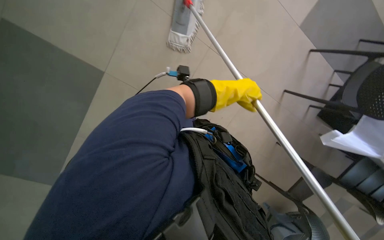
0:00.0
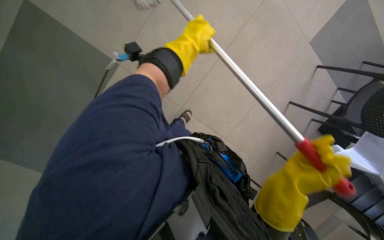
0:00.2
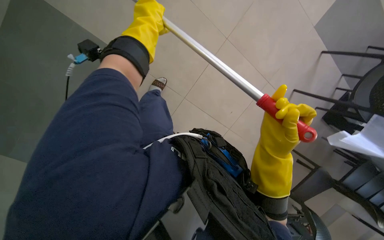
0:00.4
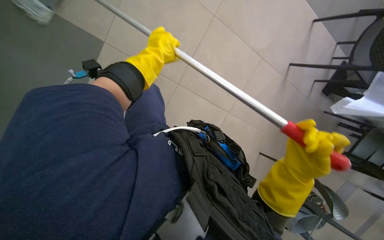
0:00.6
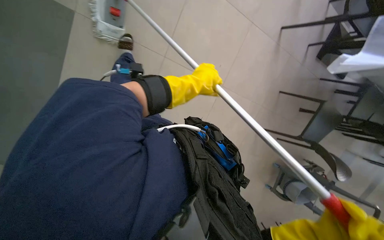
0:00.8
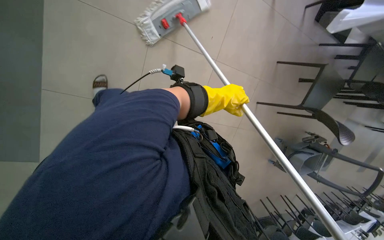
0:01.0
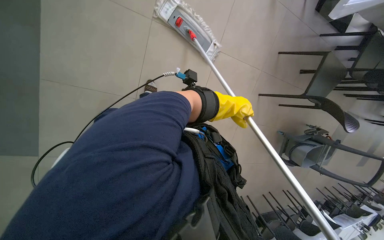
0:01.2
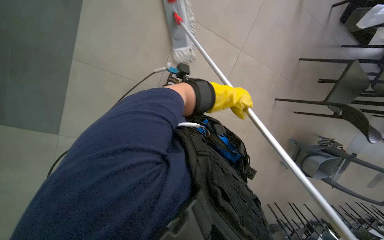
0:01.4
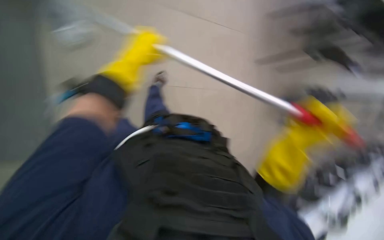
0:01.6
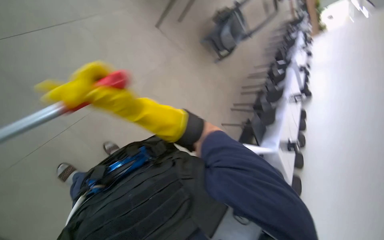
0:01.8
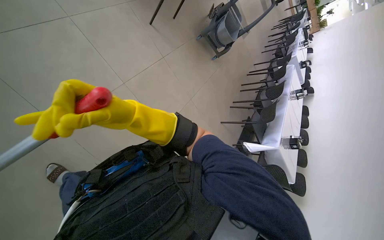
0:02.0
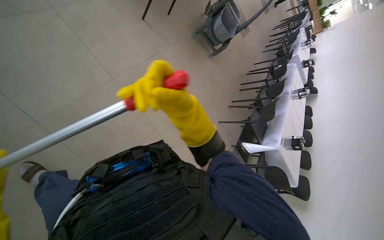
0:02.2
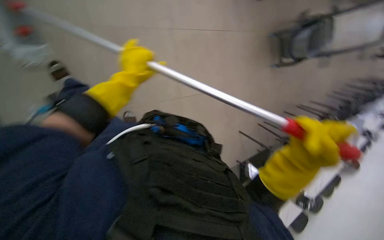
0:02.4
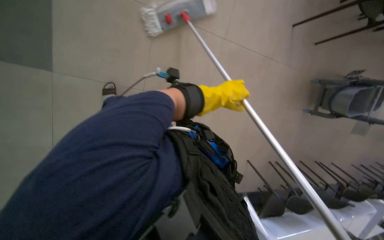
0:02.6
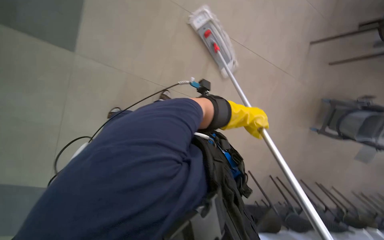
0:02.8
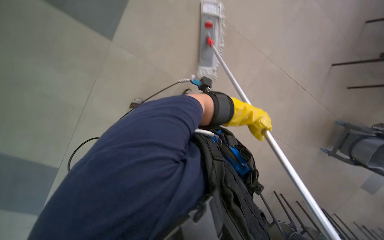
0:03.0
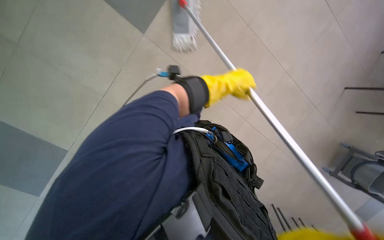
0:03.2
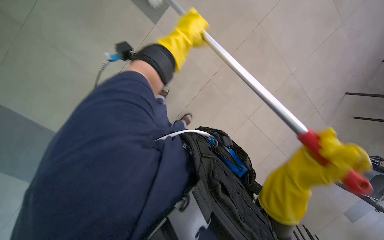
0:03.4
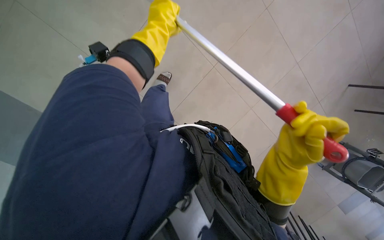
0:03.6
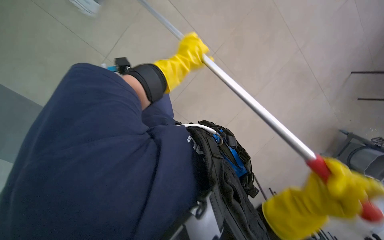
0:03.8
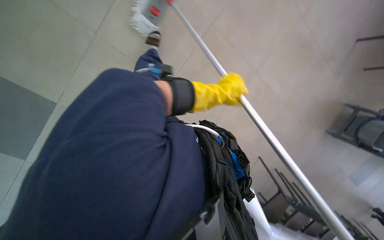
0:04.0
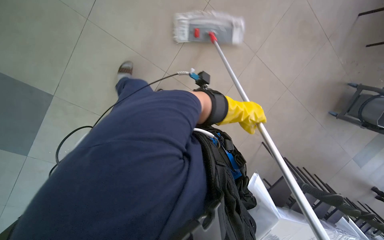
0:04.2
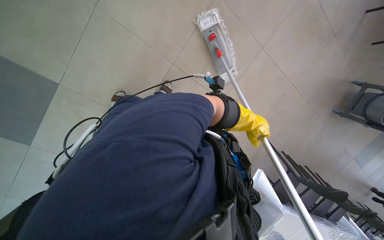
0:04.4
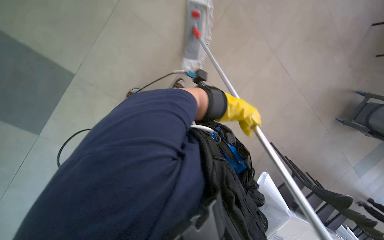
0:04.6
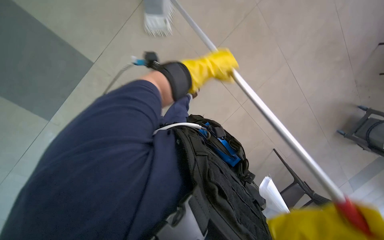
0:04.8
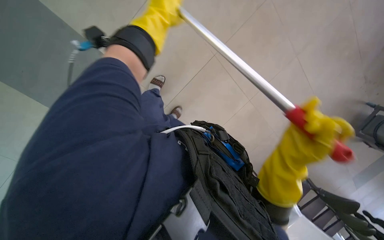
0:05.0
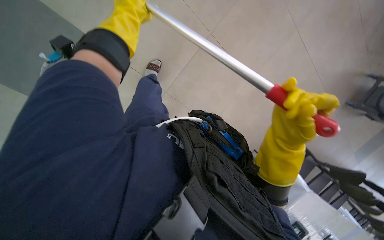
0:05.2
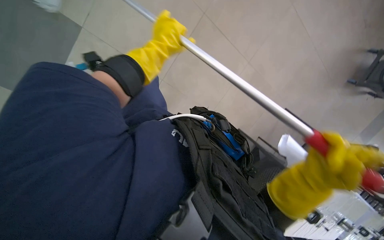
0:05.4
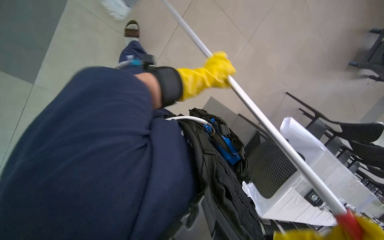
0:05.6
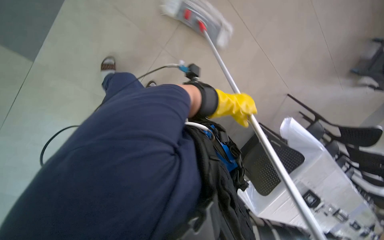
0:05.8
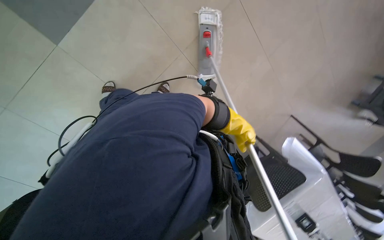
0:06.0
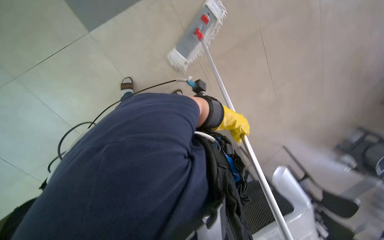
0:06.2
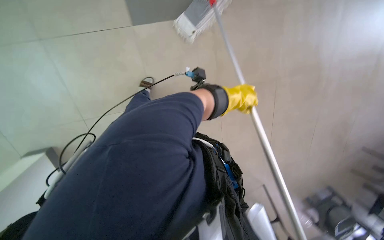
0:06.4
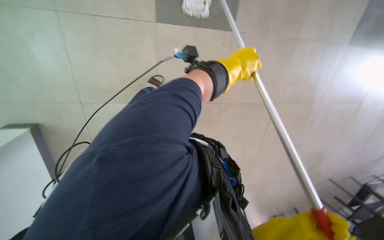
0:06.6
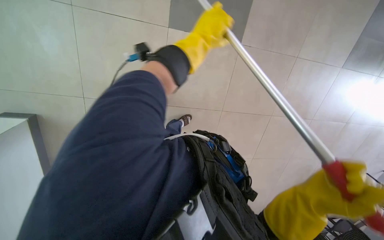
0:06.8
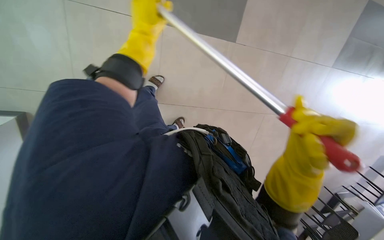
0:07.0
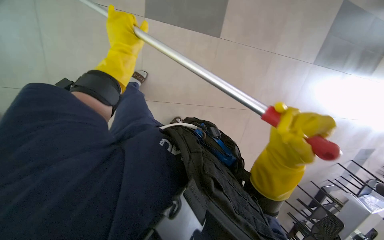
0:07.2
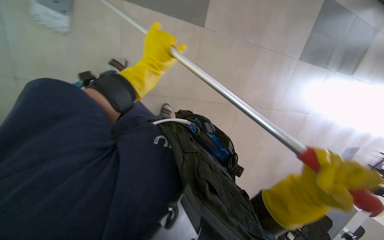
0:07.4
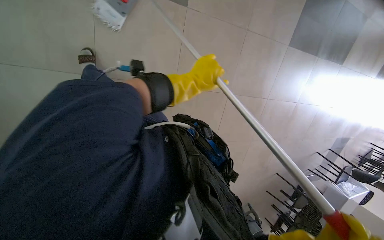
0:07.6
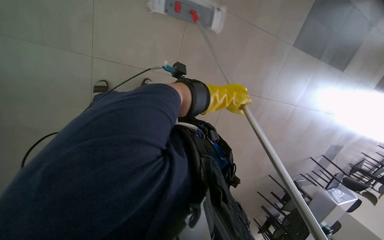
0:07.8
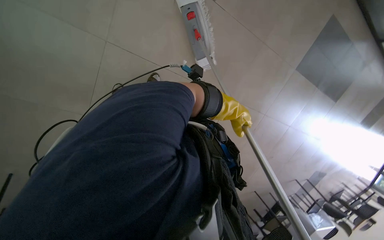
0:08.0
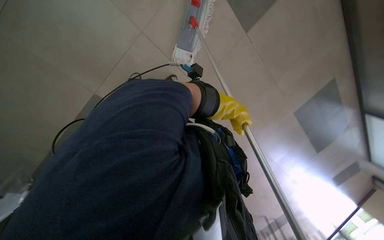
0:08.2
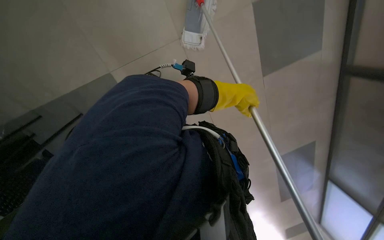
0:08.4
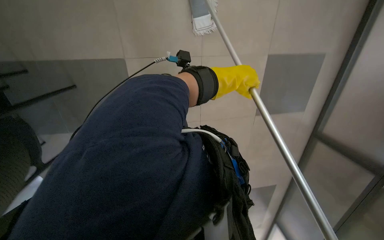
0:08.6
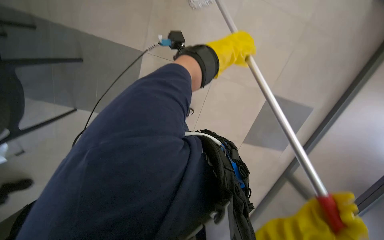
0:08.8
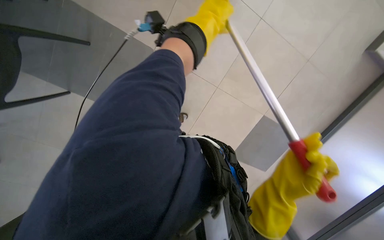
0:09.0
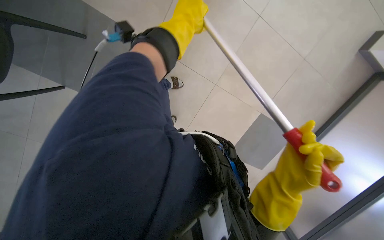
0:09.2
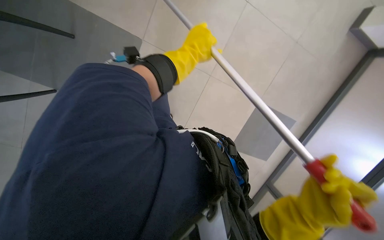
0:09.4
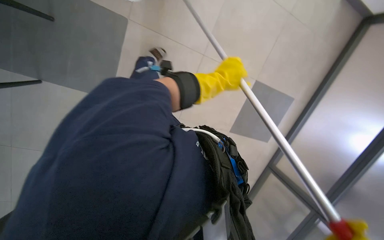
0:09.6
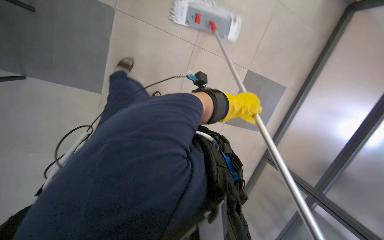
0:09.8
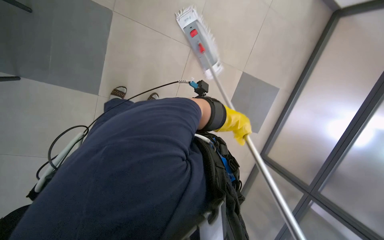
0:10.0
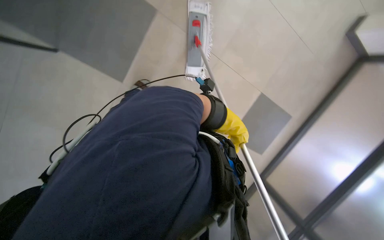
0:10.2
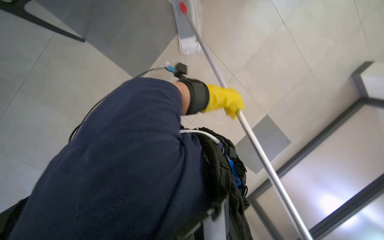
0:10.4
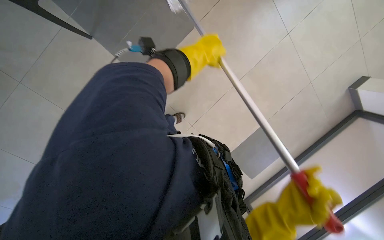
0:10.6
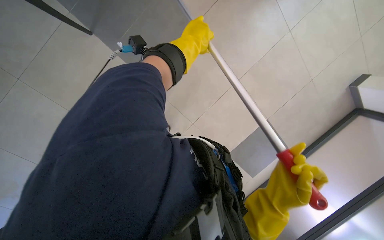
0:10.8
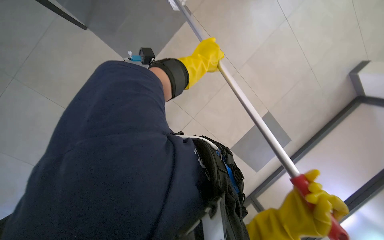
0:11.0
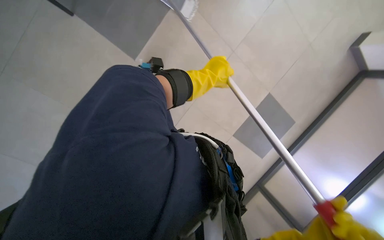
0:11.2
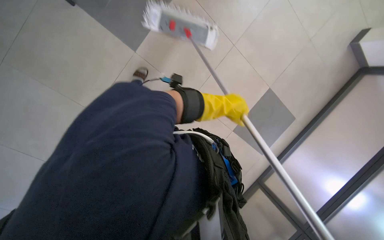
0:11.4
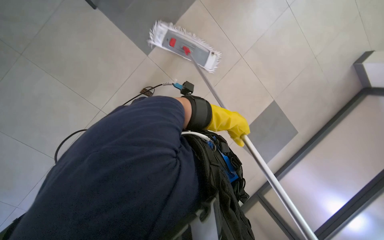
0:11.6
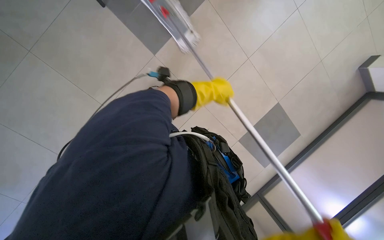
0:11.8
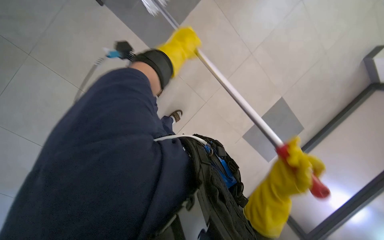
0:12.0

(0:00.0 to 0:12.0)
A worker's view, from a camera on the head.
Job: mopping floor.
The whole recording: Mopping cafeteria floor. The worker mops the cafeteria floor with a flat mop.
0:00.0 - 0:01.6: The left hand swings left and right, about 30 cm each way, with 2 reversals.
0:03.0 - 0:04.4: The left hand reaches some 30 cm to the left, then returns.
0:04.4 - 0:06.0: The head travels to the left, roughly 40 cm.
0:07.6 - 0:09.0: The head travels approximately 40 cm. The camera is aimed about 20 degrees further to the right. The scene rotates clockwise by some 35 degrees.
0:09.0 - 0:10.4: The left hand is displaced farther from the camera and down the picture by roughly 25 cm.

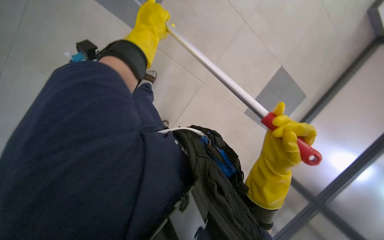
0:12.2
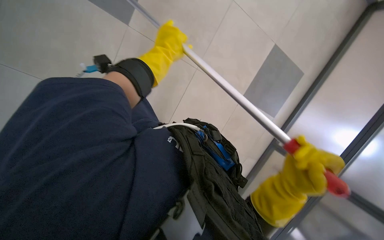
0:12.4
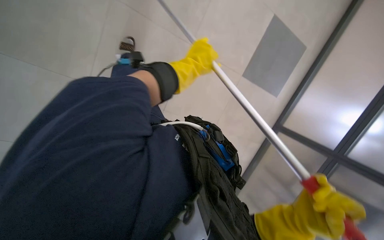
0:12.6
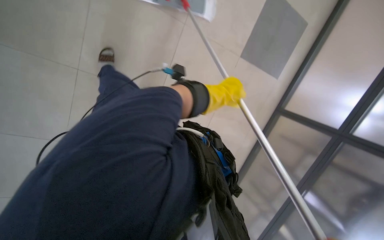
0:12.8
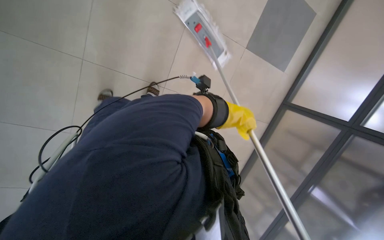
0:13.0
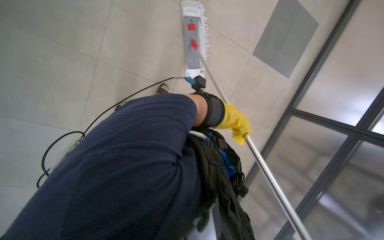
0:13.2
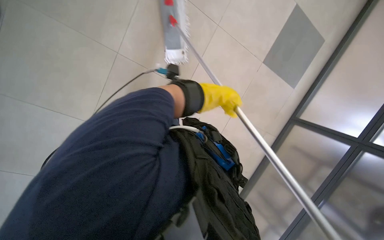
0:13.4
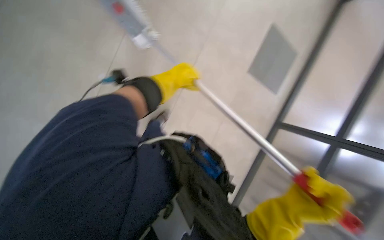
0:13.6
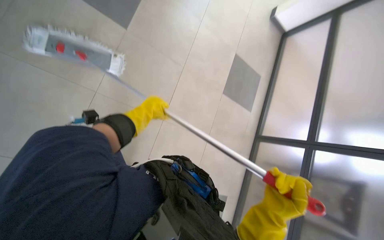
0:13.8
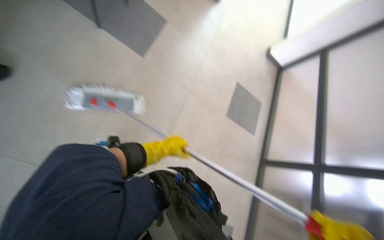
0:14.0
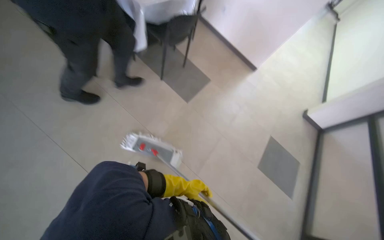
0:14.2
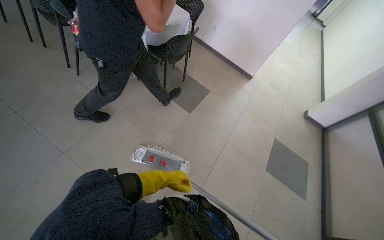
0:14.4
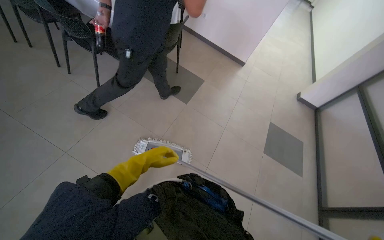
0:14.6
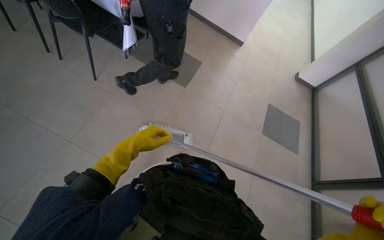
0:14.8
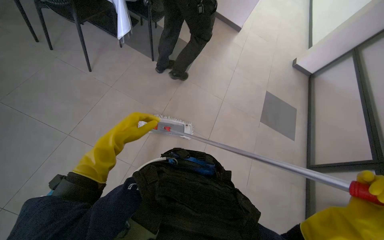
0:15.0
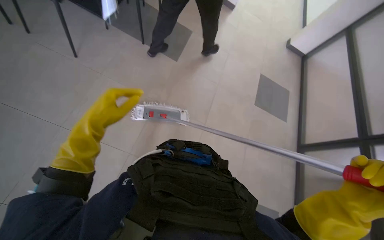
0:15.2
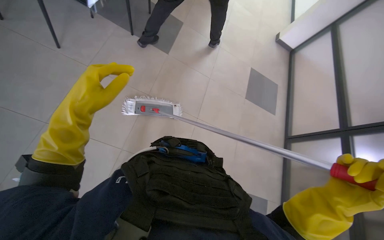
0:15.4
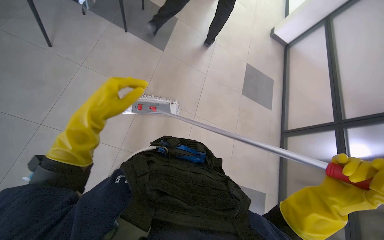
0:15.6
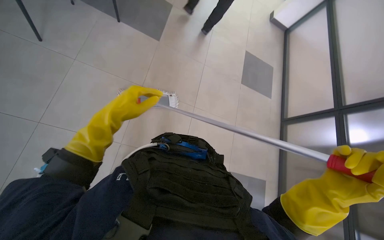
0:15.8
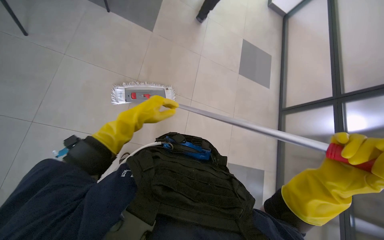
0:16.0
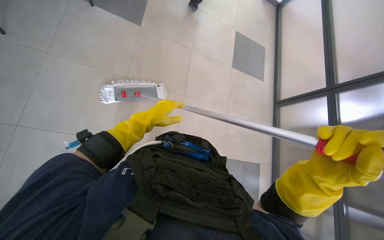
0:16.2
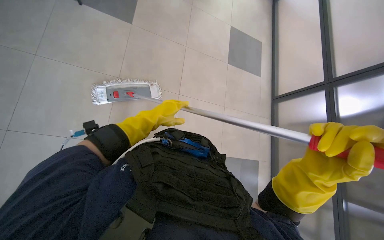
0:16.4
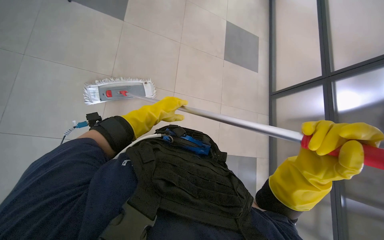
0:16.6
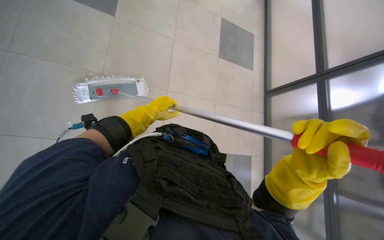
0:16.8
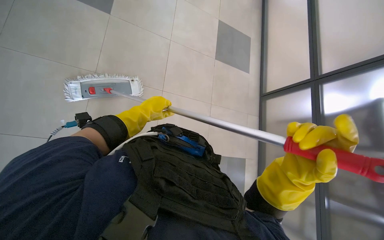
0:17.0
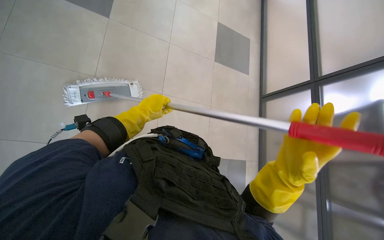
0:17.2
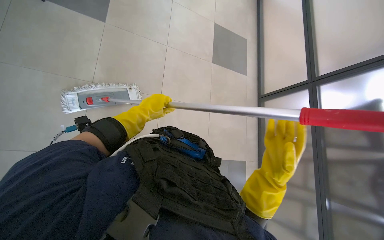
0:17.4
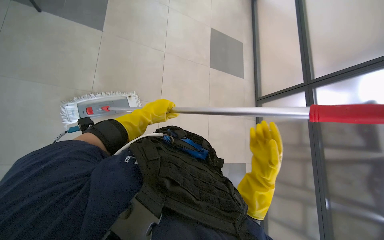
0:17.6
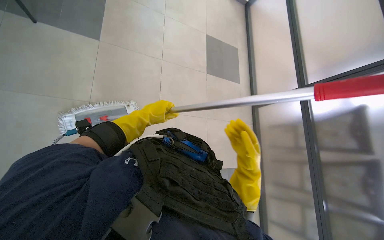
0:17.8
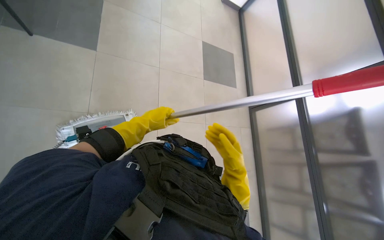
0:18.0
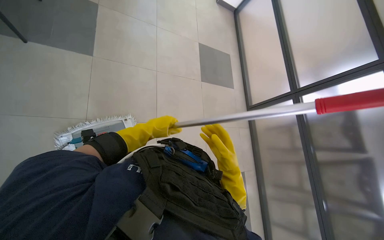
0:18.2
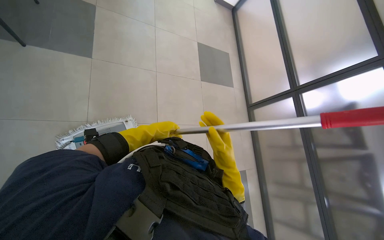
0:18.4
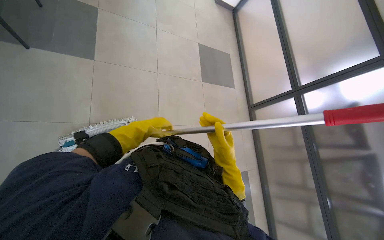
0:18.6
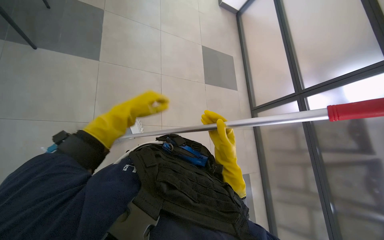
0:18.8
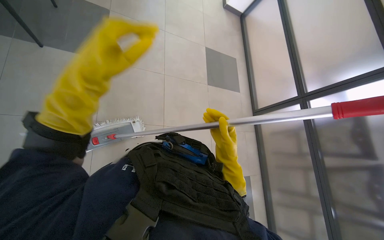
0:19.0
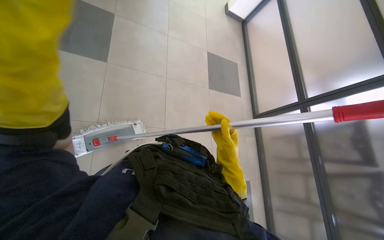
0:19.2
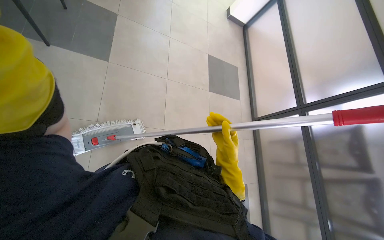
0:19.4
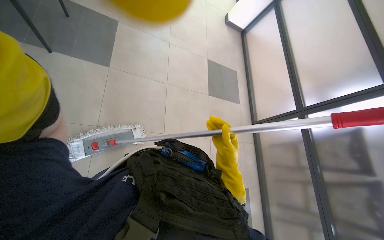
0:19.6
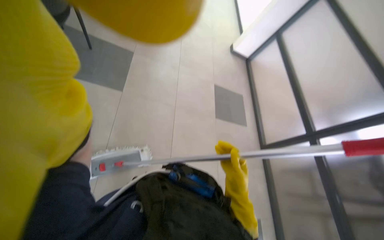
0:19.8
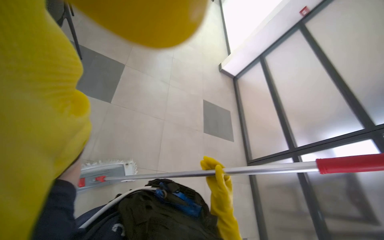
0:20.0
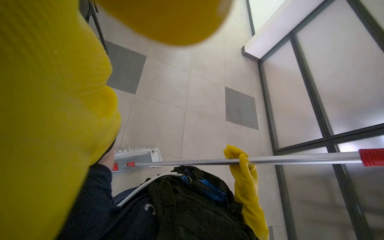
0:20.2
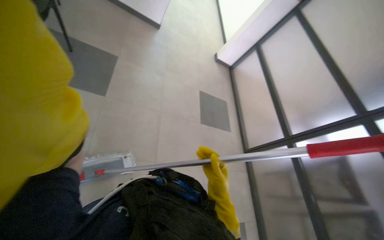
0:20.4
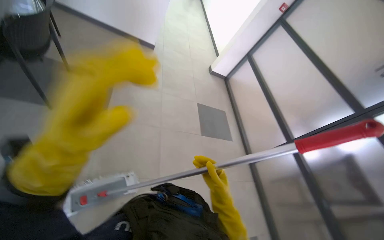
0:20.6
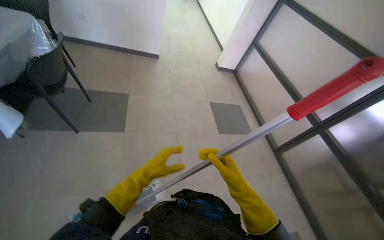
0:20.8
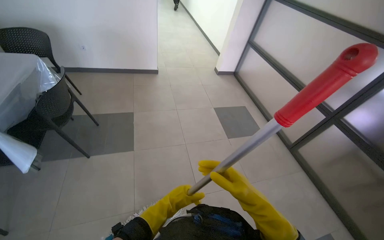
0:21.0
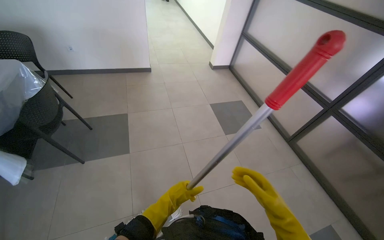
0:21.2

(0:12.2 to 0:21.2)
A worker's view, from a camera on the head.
Job: mopping floor.
The whole recording: Mopping cafeteria floor. The worker mops the cafeteria floor with a flat mop.
0:12.2 - 0:13.8: The left hand travels down the picture by some 20 cm, and travels to the right and back again, roughly 25 cm each way.
0:15.2 - 0:16.6: The head rotates roughly 15 degrees to the right. The wearer looks some 15 degrees further downward. The right hand is displaced to the left by roughly 10 cm. The left hand goes some 25 cm to the right and farther from the camera.
0:16.6 - 0:18.2: The right hand shifts some 15 cm farther from the camera and to the left.
0:18.2 - 0:19.8: The wearer looks approximately 15 degrees further upward.
0:19.8 - 0:21.2: The scene turns about 30 degrees counterclockwise in the picture.
